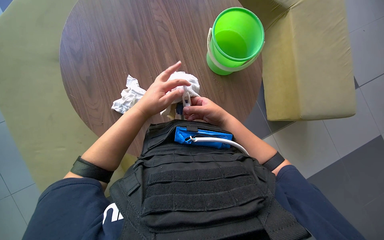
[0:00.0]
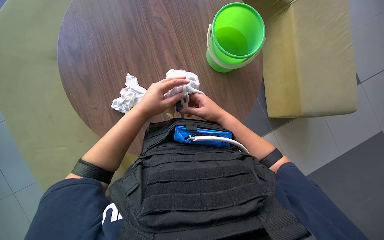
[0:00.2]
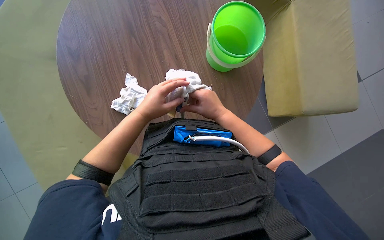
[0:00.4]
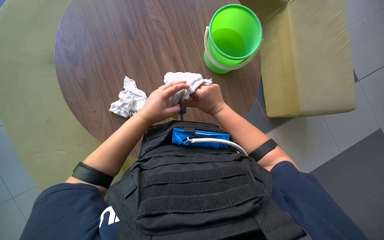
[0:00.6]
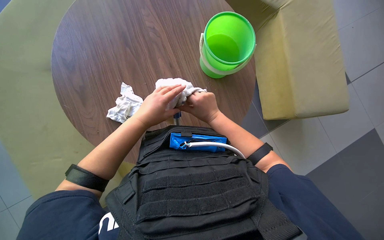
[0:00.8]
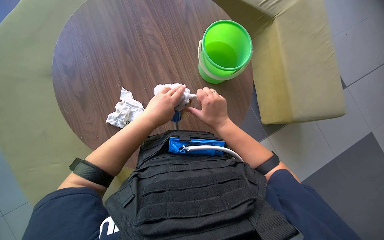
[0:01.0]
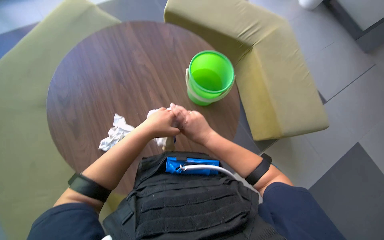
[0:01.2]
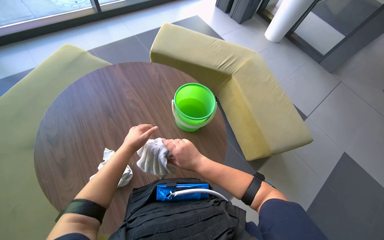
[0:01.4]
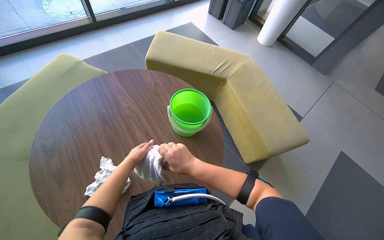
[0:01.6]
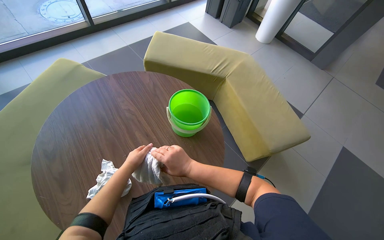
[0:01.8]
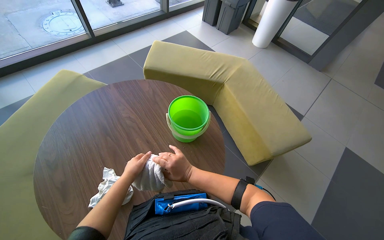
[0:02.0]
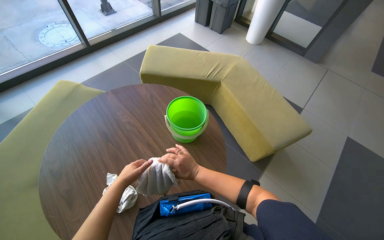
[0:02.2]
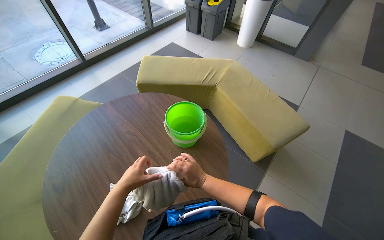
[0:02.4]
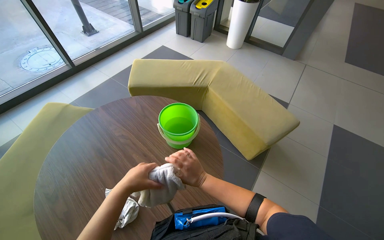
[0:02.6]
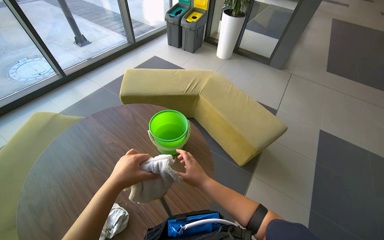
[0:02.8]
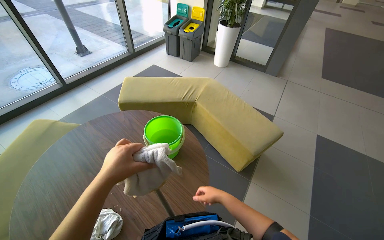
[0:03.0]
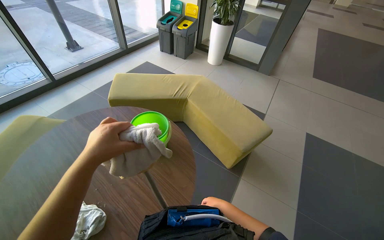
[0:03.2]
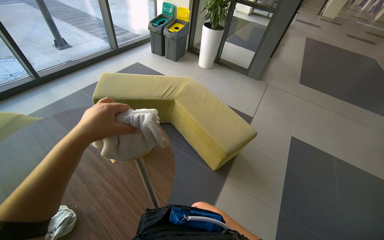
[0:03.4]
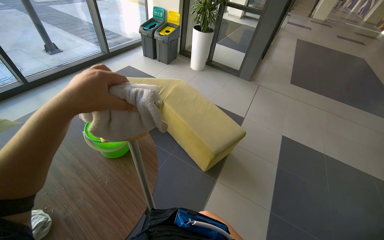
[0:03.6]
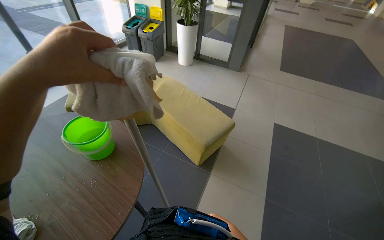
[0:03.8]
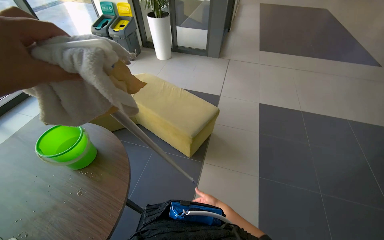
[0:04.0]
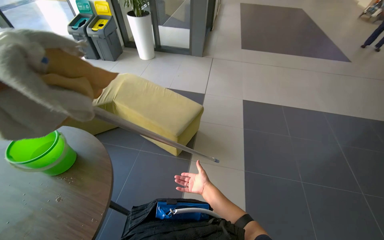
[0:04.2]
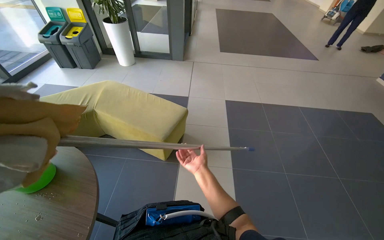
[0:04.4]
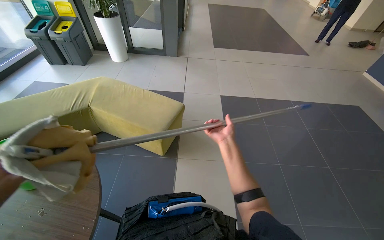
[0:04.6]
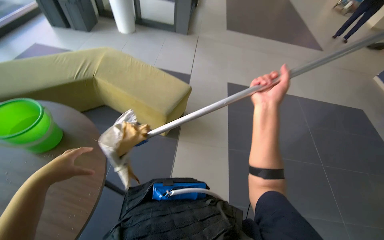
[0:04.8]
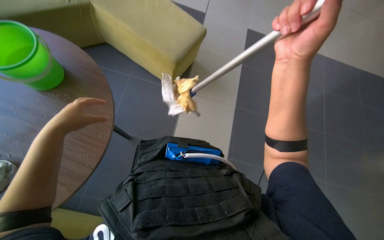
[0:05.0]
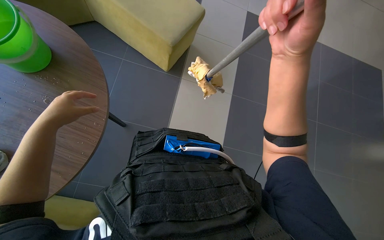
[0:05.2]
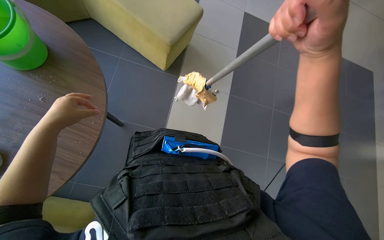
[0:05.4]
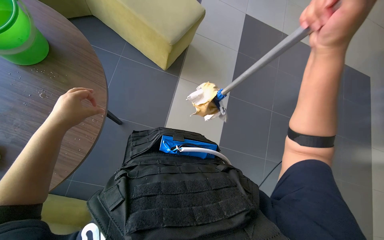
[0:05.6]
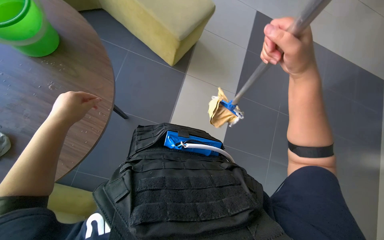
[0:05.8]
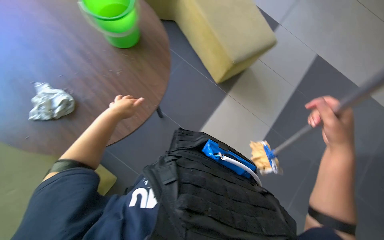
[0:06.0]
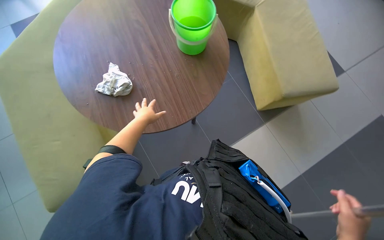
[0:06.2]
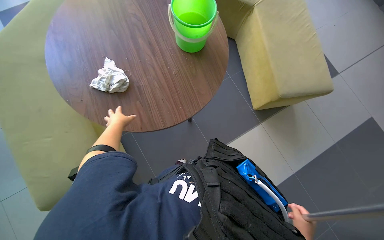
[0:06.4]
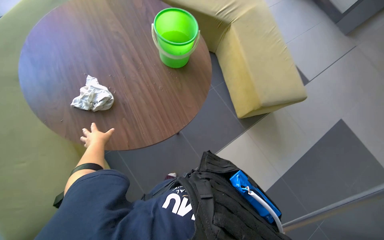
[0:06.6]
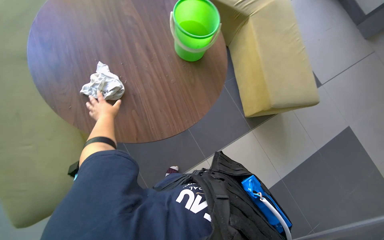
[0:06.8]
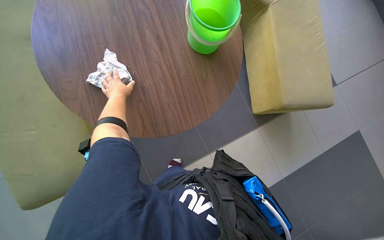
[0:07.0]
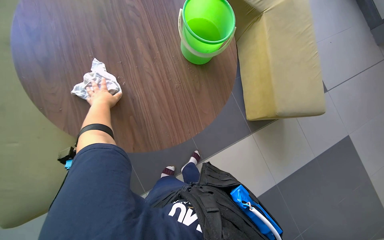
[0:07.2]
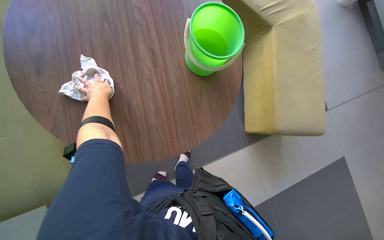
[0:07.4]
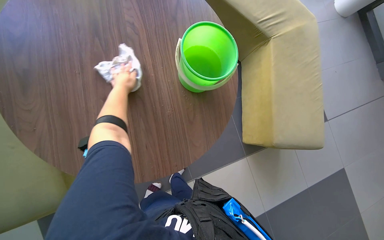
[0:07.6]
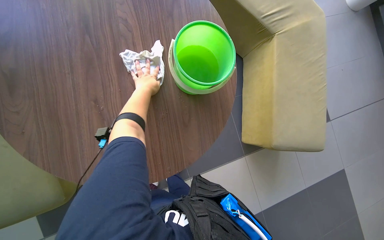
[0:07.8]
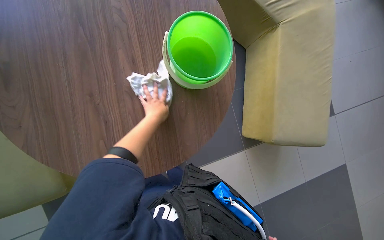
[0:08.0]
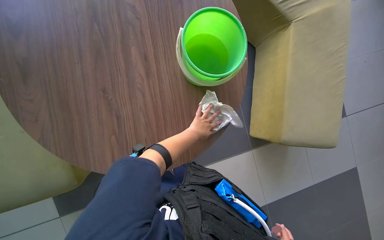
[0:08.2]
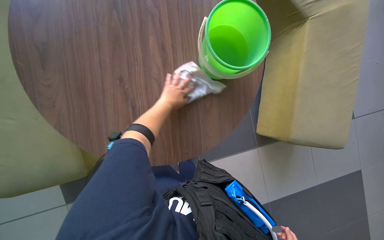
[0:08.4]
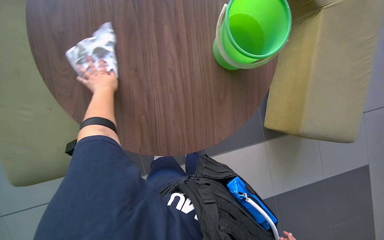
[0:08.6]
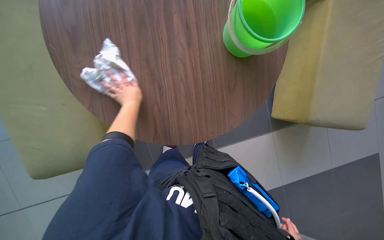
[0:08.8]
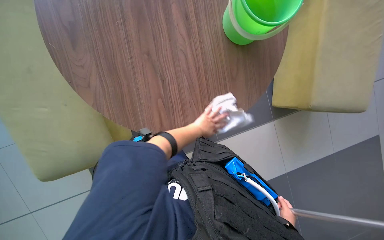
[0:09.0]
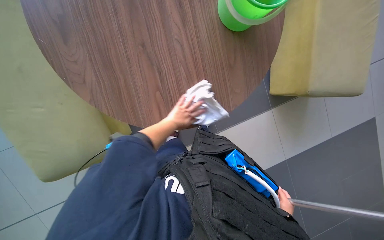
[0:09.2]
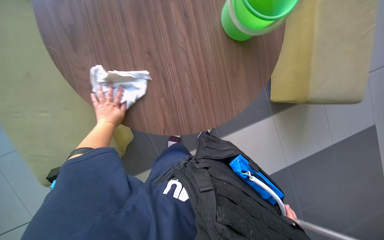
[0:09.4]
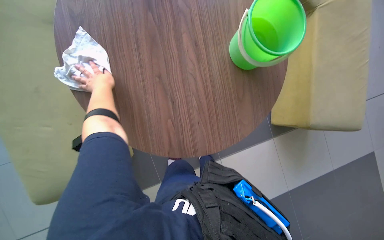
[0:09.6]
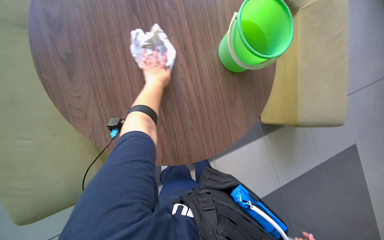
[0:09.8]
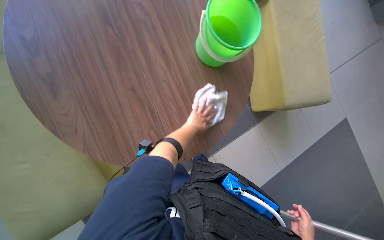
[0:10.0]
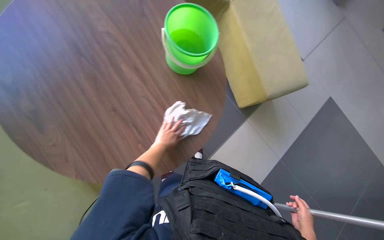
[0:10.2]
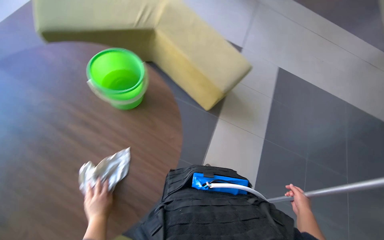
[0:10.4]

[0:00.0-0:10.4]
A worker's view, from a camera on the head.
Job: preparing cleaning supplies.
The whole recording: Attaching cloths to mop head. The worker attaches cleaning cloths to the mop head.
0:00.0 to 0:01.4: The camera pitches upward, by roughly 20 degrees.
0:01.4 to 0:03.0: The wearer looks some 15 degrees further upward. The right hand shifts approximately 15 cm to the right, while the left hand shifts approximately 15 cm nearer to the camera.
0:03.0 to 0:04.4: The camera is carried to the right, about 50 cm. The head turns to the right by roughly 30 degrees.
0:04.4 to 0:06.0: The wearer looks roughly 25 degrees further downward. The scene rotates clockwise by roughly 35 degrees.
0:06.0 to 0:07.4: The scene rotates clockwise by about 30 degrees. The left hand moves to the left, some 25 cm, and travels down the picture and back again, approximately 10 cm each way.
0:07.4 to 0:09.0: The left hand reaches some 35 cm to the right, then returns.
0:09.0 to 0:10.4: The wearer's head swings about 50 degrees to the right. The view tilts some 15 degrees upward.

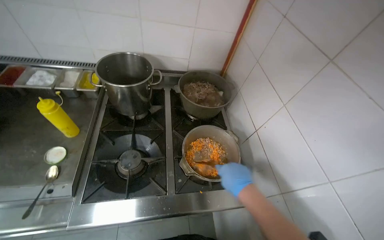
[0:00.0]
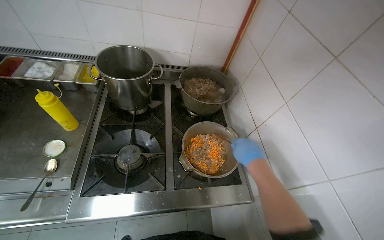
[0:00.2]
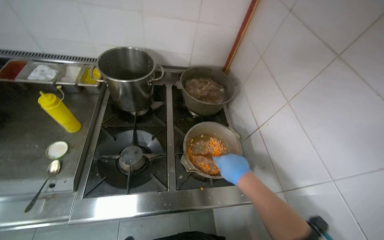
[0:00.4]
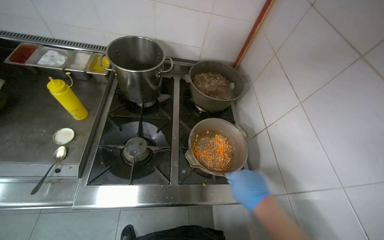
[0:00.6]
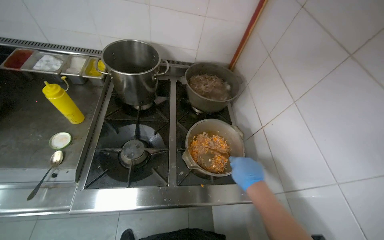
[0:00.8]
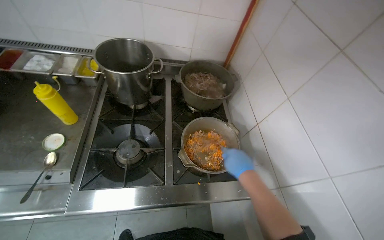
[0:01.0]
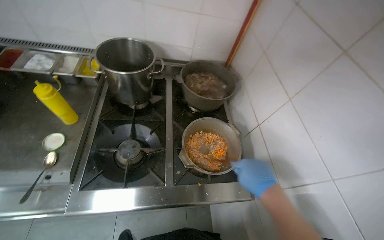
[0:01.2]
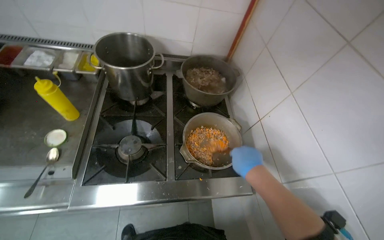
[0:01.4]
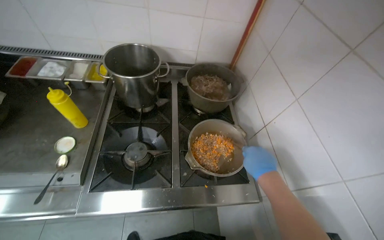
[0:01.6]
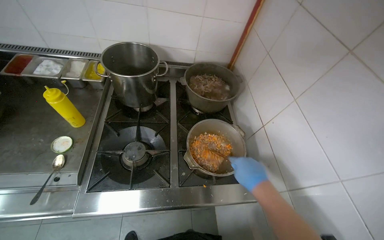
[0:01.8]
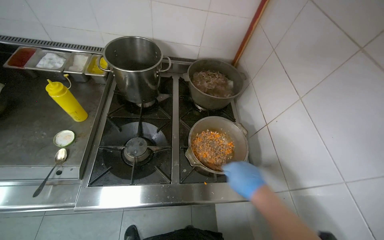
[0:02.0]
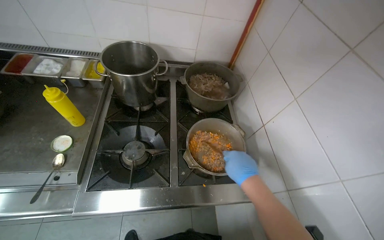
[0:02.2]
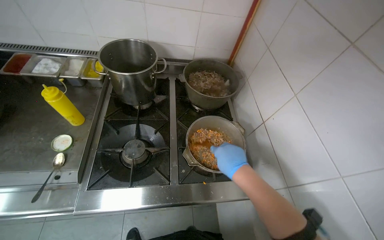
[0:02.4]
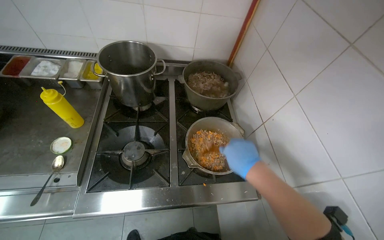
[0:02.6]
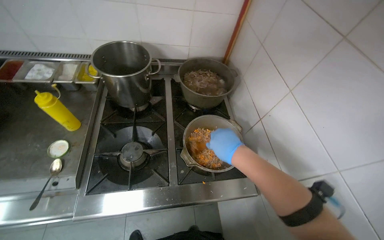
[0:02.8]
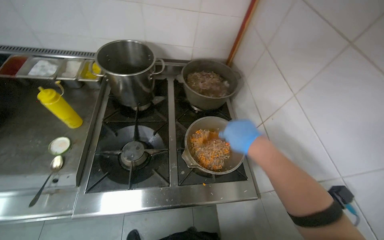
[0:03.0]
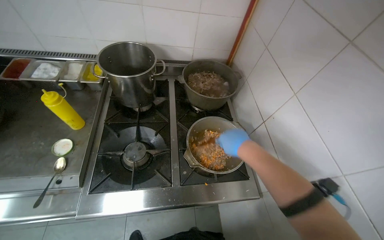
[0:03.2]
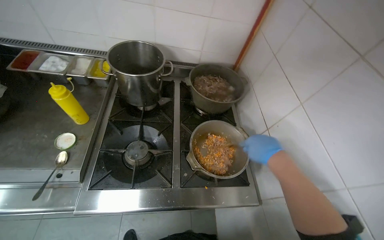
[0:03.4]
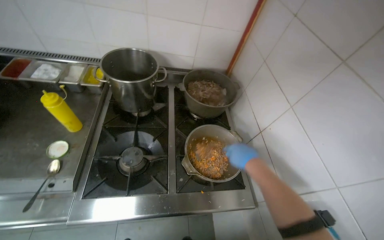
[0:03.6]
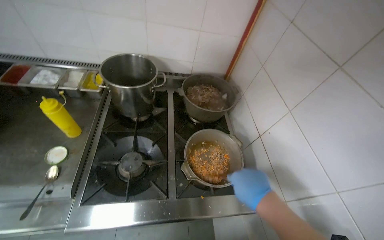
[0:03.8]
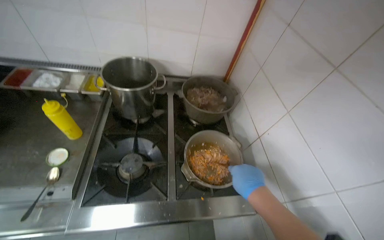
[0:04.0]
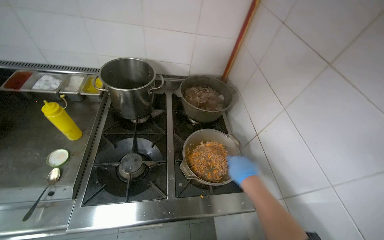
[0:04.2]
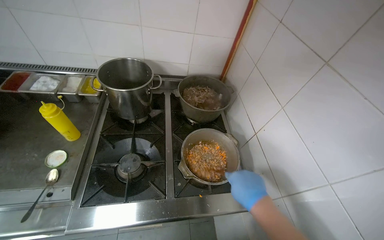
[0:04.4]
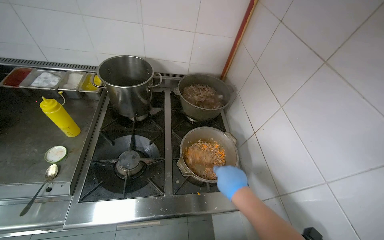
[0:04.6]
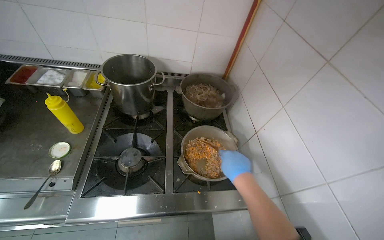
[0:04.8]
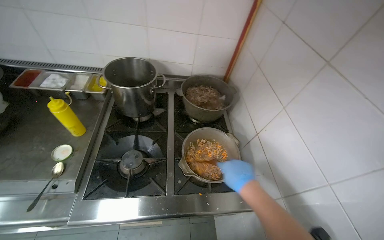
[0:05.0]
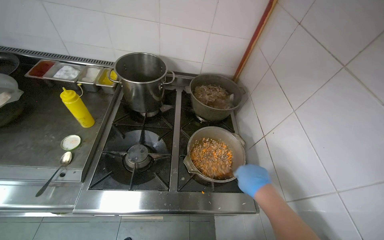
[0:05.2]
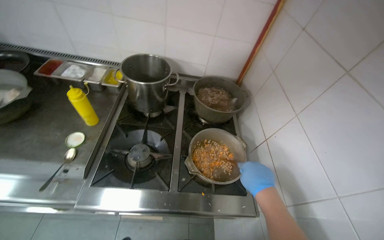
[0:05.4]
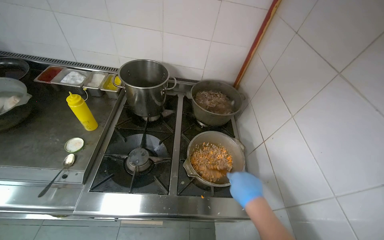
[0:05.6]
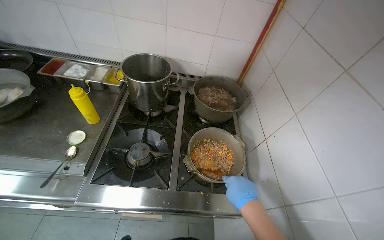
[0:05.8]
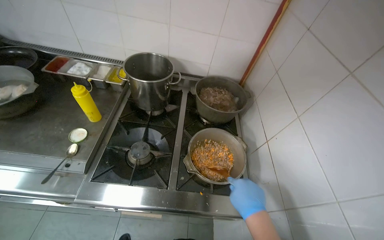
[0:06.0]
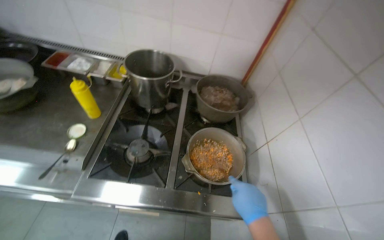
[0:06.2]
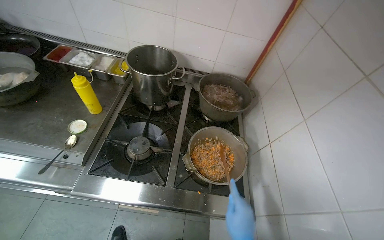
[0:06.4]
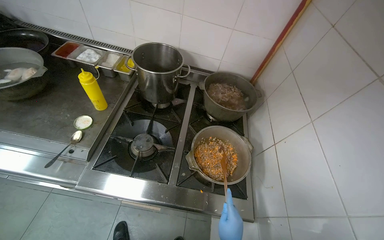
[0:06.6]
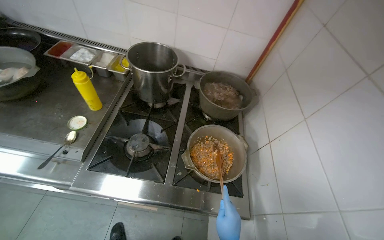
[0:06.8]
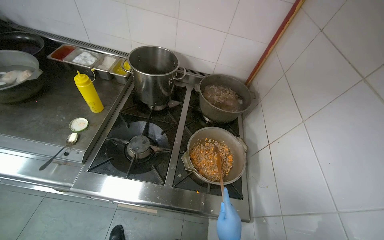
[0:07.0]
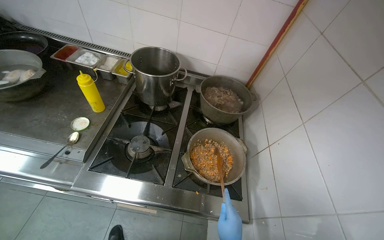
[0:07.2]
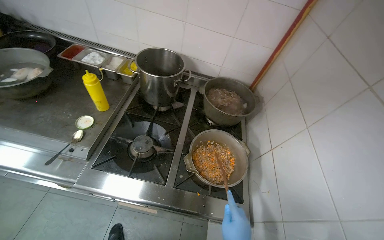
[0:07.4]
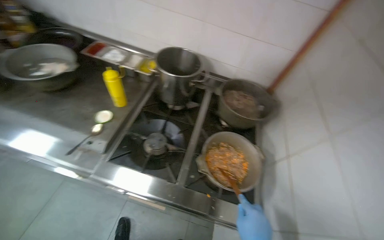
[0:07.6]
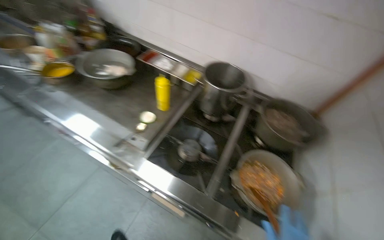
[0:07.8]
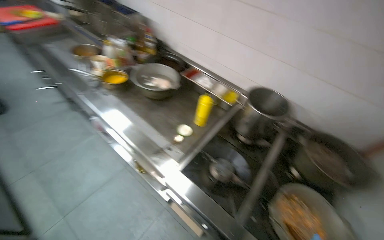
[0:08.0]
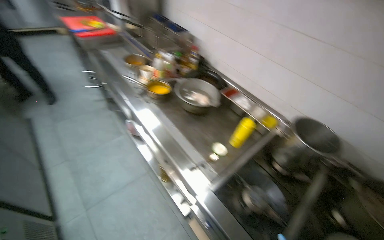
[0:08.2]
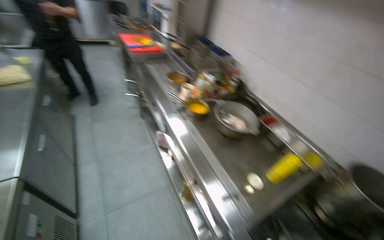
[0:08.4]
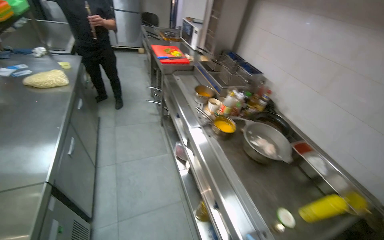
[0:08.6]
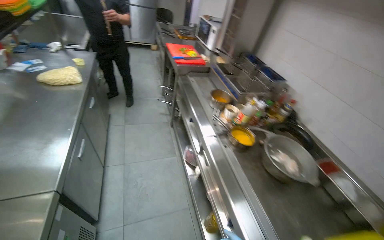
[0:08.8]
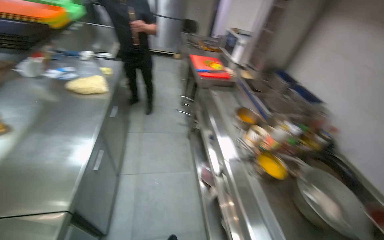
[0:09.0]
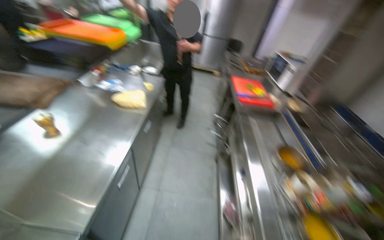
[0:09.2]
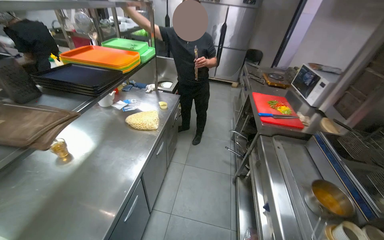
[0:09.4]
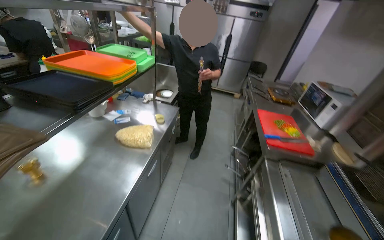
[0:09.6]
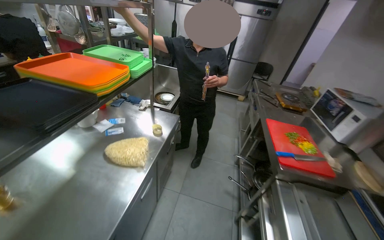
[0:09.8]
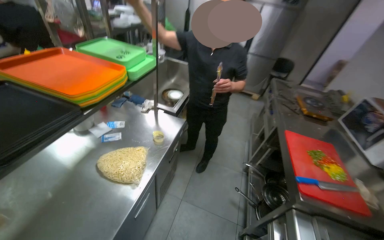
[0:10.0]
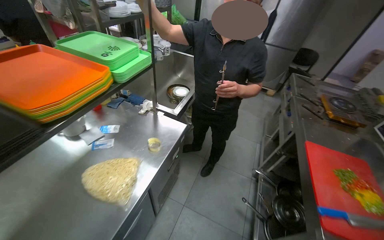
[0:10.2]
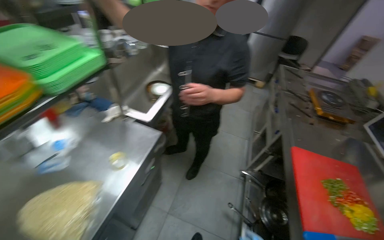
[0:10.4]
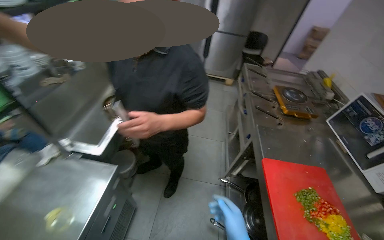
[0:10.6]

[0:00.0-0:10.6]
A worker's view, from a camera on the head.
Job: preparing food.
The whole recording: Adding product from refrigerator into meal. The worker takes a product from the refrigerator and mixes it into the meal.
0:03.0 to 0:04.6: The right hand is displaced down the picture by some 10 cm.
0:07.6 to 0:09.0: The head travels roughly 90 cm. The head turns to the left by approximately 65 degrees. The camera pitches upward, by approximately 20 degrees.
0:09.0 to 0:10.6: The camera travels some 1.5 m. The camera is aimed approximately 15 degrees further to the left.
